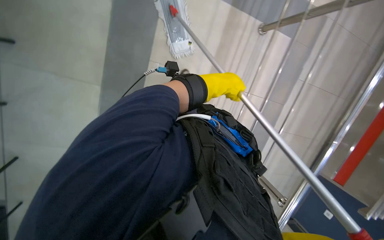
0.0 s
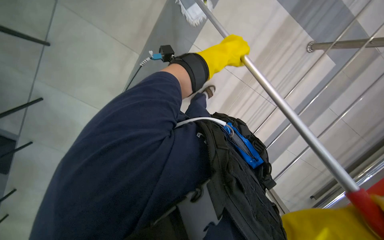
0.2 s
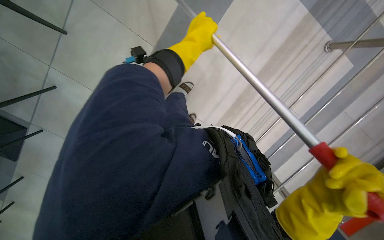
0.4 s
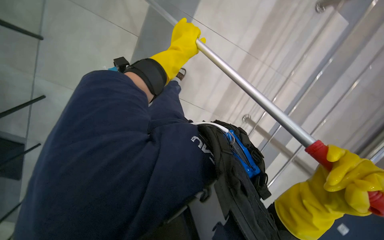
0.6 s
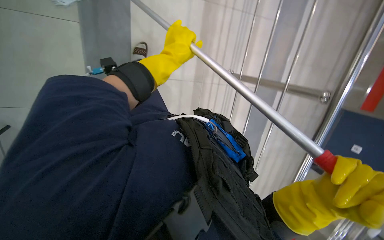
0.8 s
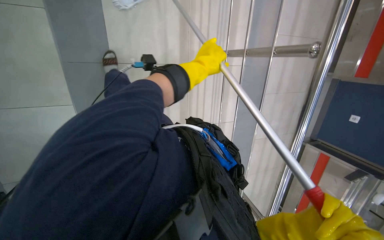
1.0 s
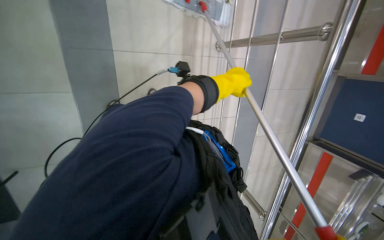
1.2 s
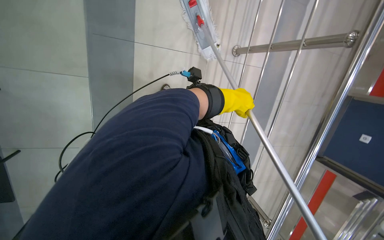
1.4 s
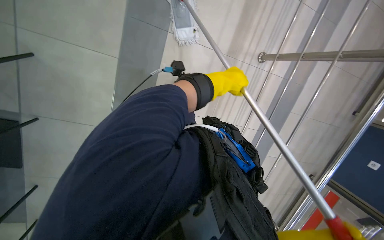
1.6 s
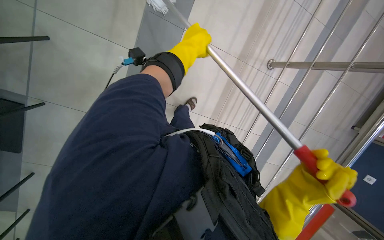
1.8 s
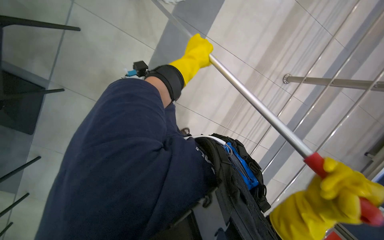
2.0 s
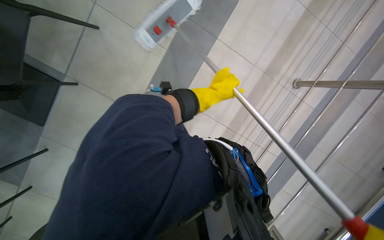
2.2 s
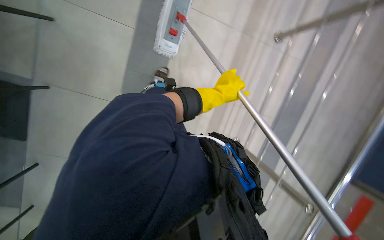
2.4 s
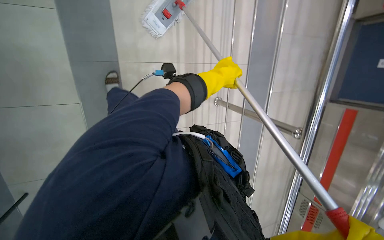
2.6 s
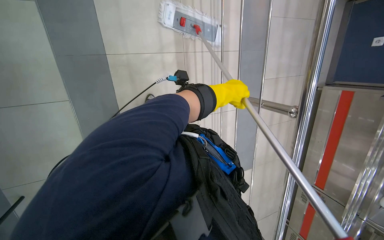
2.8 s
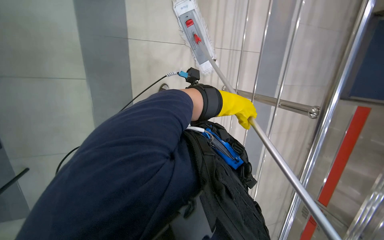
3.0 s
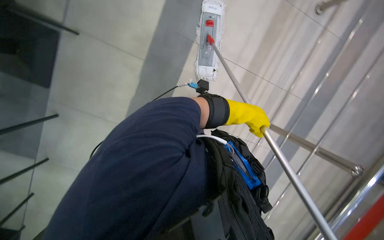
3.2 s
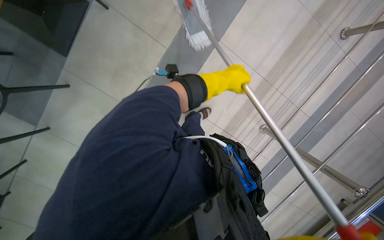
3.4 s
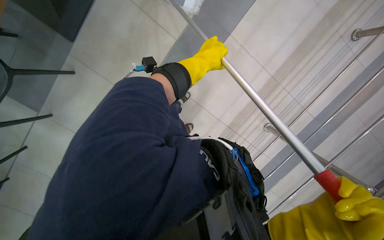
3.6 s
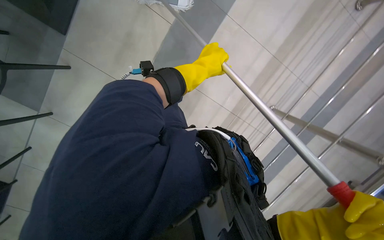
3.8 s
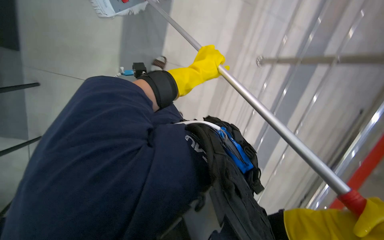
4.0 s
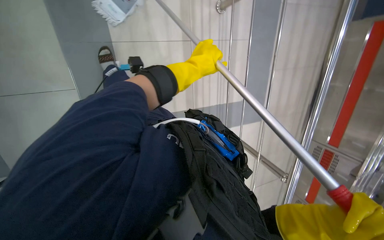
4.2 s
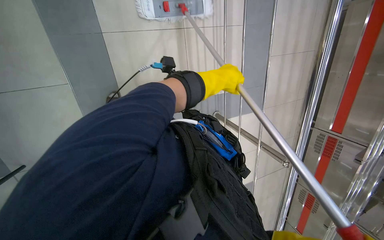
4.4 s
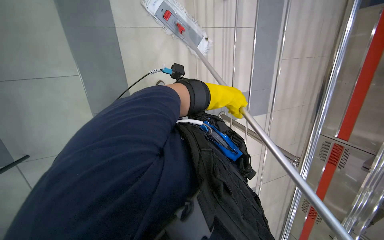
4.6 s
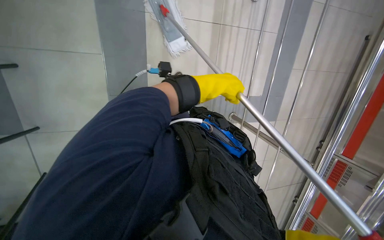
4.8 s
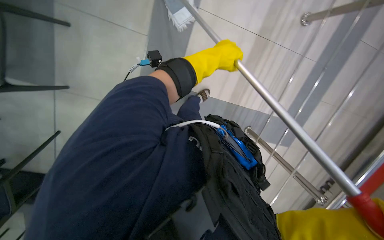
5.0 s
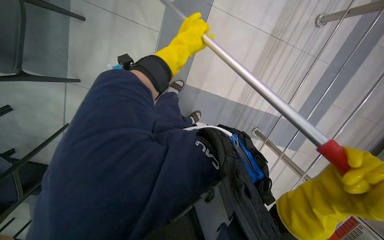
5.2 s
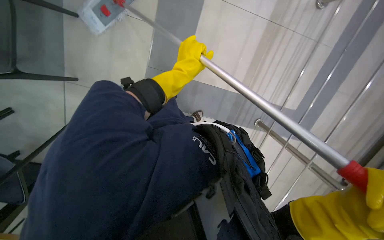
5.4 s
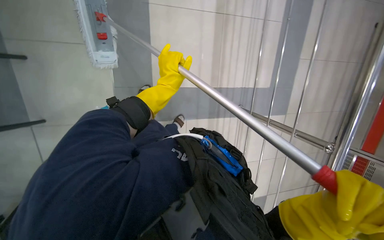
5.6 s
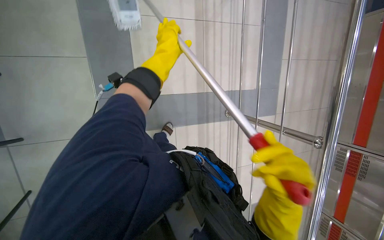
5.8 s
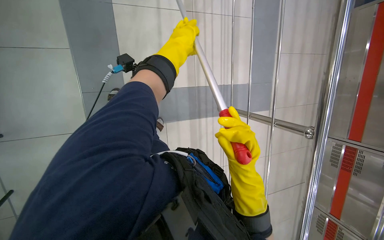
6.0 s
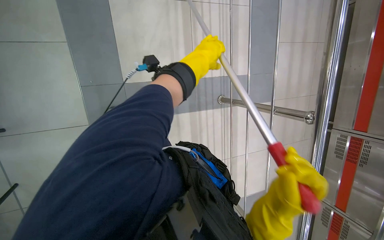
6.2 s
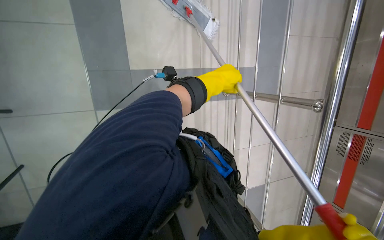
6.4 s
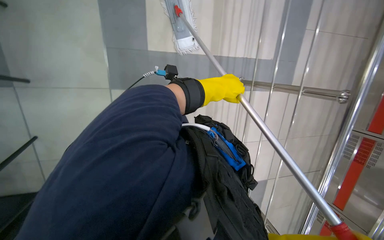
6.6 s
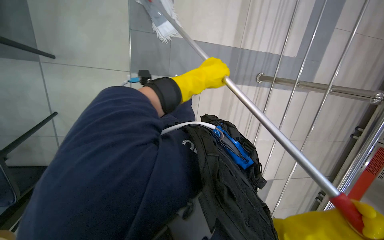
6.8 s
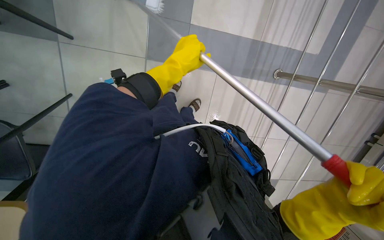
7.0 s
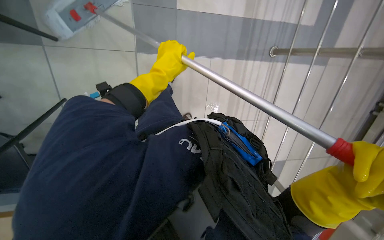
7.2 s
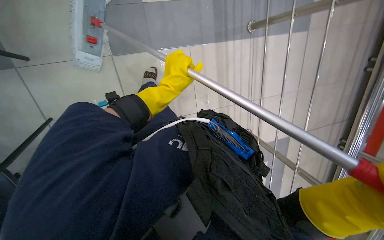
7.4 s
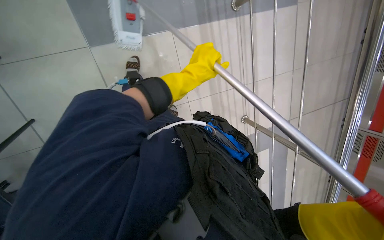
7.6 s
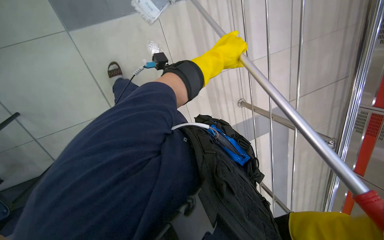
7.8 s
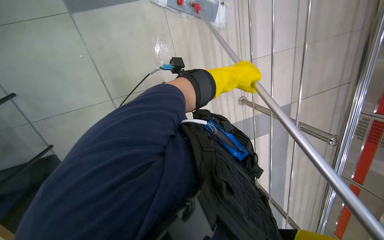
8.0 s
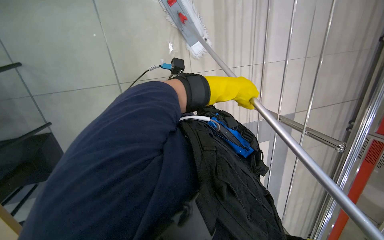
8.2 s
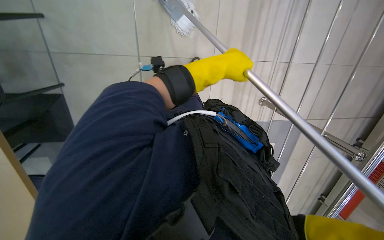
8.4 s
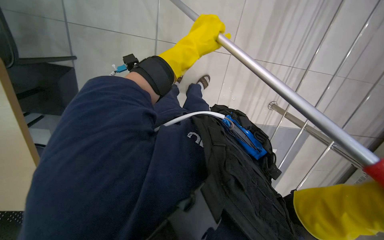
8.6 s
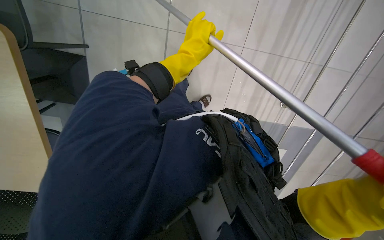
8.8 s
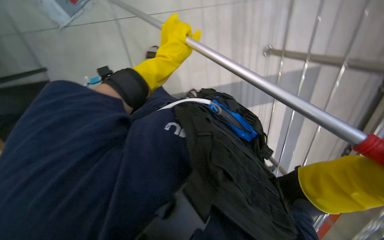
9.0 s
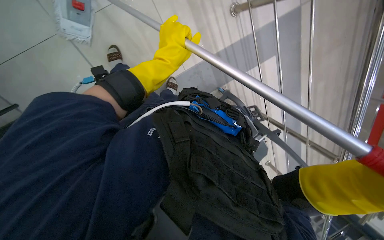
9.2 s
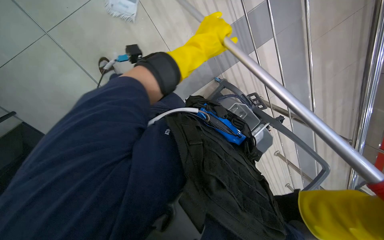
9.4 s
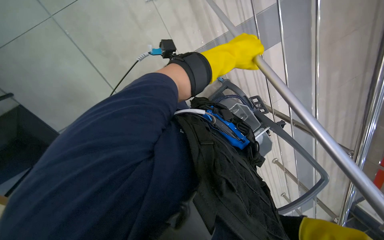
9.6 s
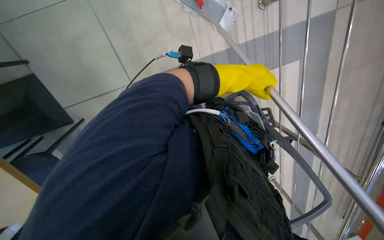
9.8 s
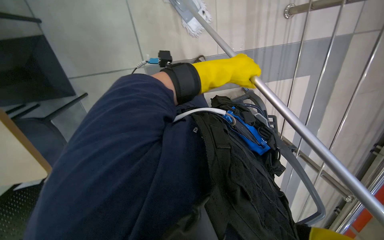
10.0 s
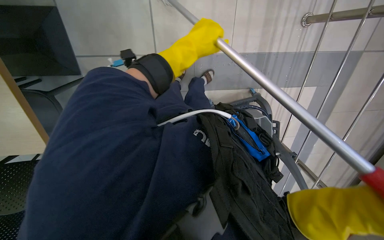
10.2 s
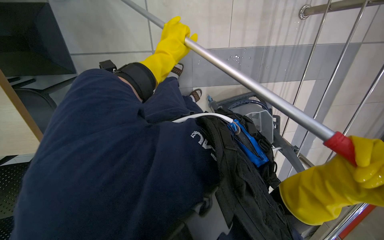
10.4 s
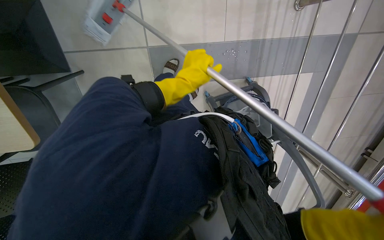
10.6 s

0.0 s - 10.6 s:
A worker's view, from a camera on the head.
Job: mopping floor.
The whole recording: Mopping cafeteria floor. The worker mops the cafeteria floor with a flat mop.
0.0 s - 1.6 s: The view tilts approximately 25 degrees downward.
1.6 s - 3.0 s: The left hand moves about 10 cm to the left and comes back.
4.6 s - 6.0 s: The wearer's head swings about 20 degrees to the left.
6.0 s - 7.6 s: The view tips downward by about 30 degrees.
7.6 s - 9.0 s: The camera pitches downward, by roughly 10 degrees. The left hand goes to the right and returns, roughly 10 cm each way.
9.0 s - 10.6 s: The left hand is displaced down the picture by approximately 10 cm, and travels to the right and back again, roughly 20 cm each way.

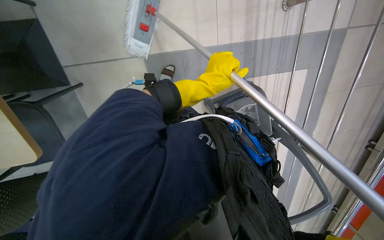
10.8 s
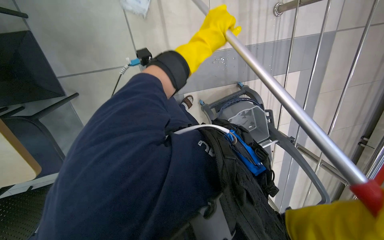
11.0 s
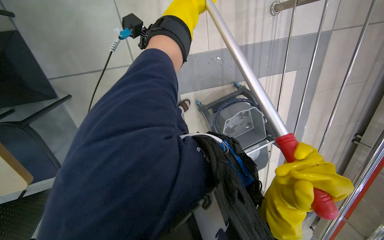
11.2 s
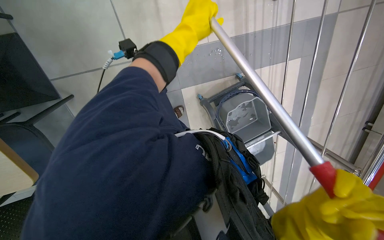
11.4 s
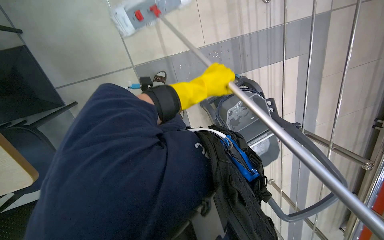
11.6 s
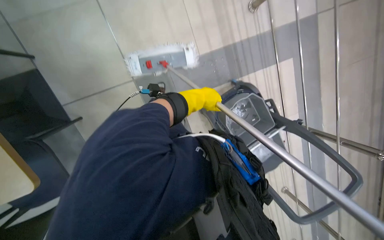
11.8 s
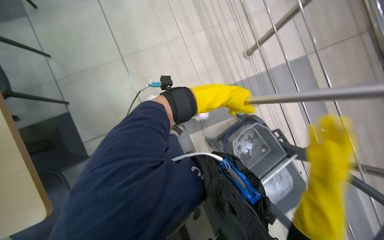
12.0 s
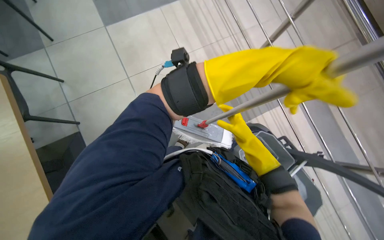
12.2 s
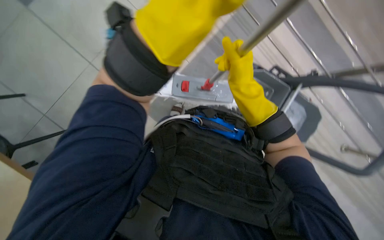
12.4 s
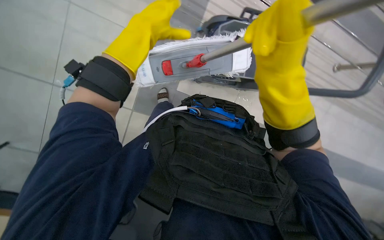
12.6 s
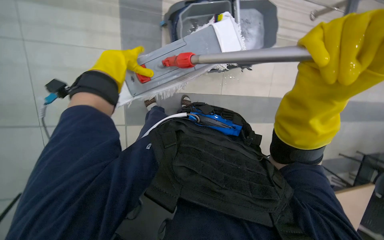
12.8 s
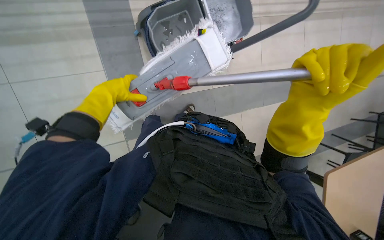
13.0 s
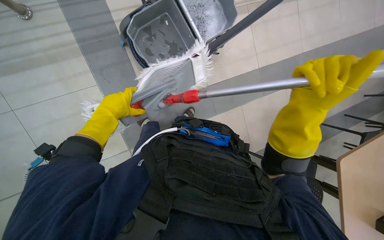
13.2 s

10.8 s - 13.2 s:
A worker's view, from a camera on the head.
Job: mopping floor.
The whole recording: Mopping cafeteria floor. The worker mops the cafeteria floor with a flat mop.
10.8 s - 12.0 s: The wearer looks approximately 25 degrees further upward.

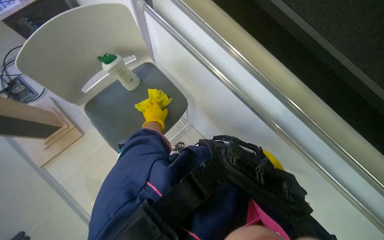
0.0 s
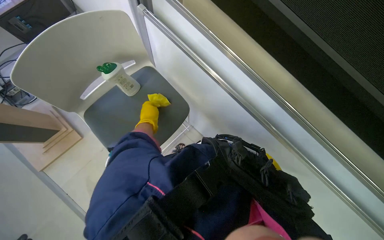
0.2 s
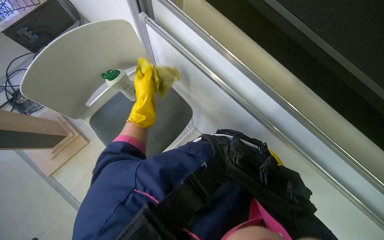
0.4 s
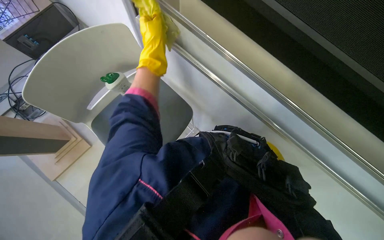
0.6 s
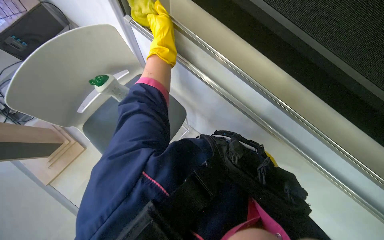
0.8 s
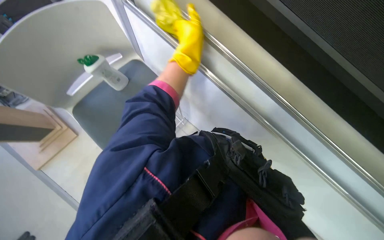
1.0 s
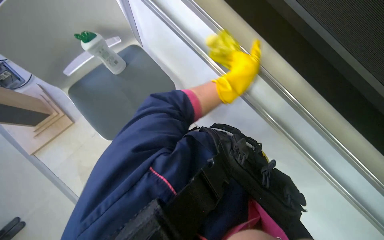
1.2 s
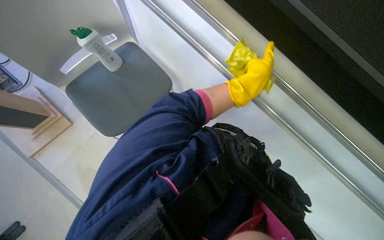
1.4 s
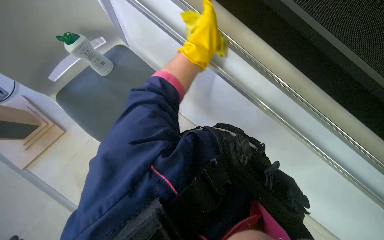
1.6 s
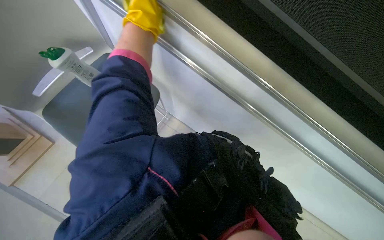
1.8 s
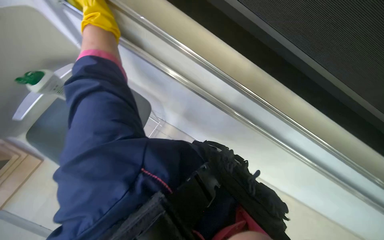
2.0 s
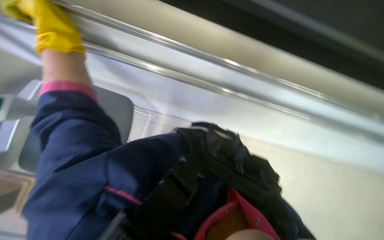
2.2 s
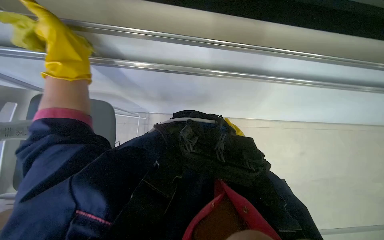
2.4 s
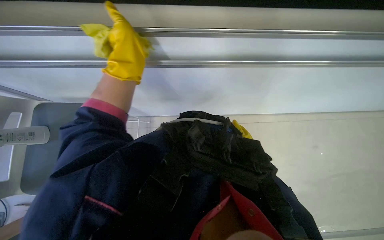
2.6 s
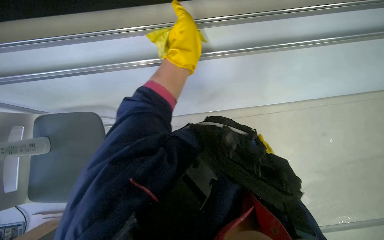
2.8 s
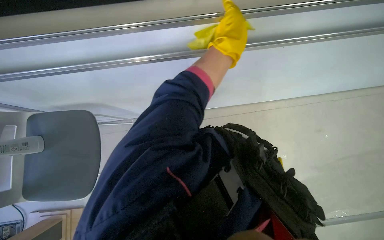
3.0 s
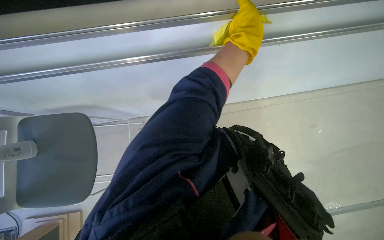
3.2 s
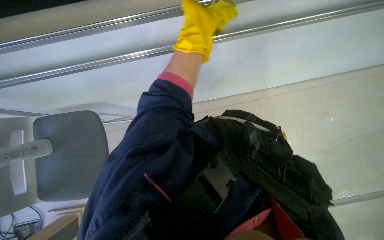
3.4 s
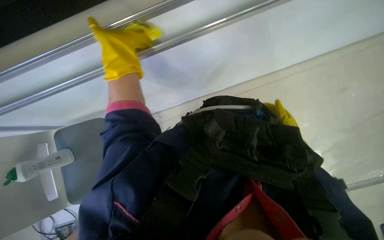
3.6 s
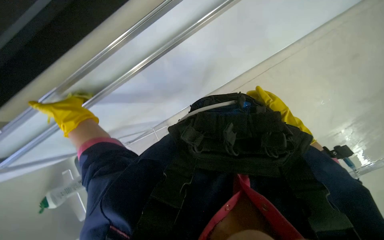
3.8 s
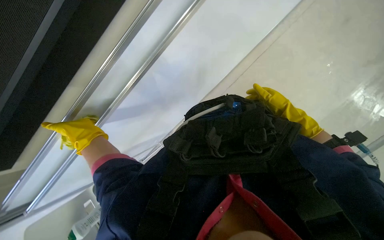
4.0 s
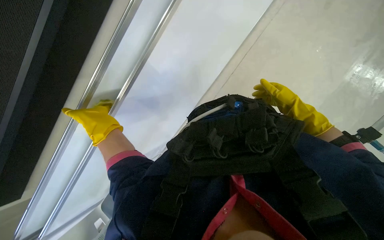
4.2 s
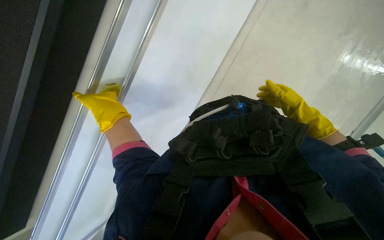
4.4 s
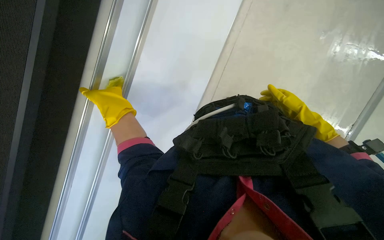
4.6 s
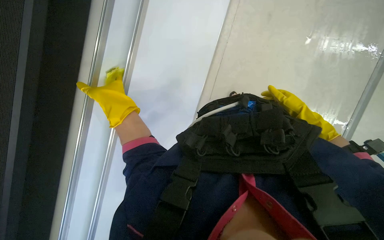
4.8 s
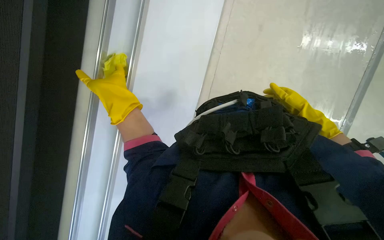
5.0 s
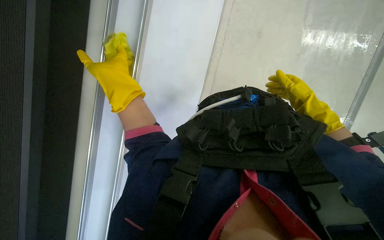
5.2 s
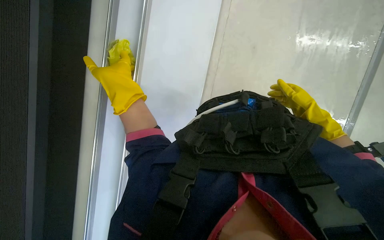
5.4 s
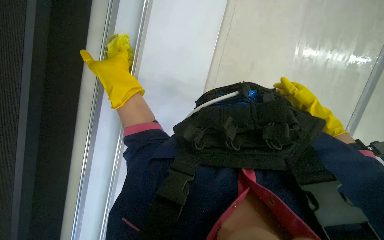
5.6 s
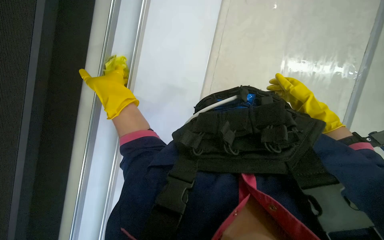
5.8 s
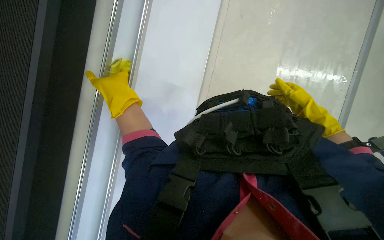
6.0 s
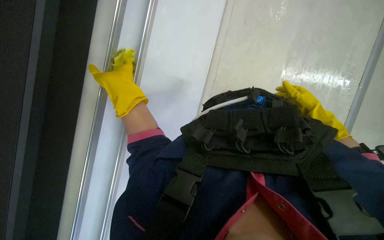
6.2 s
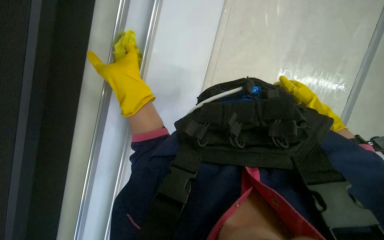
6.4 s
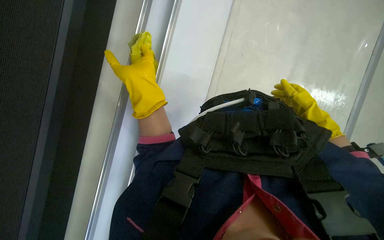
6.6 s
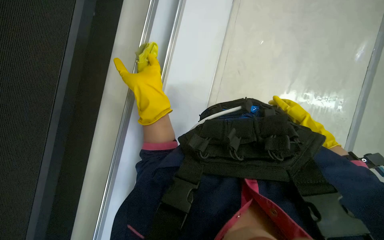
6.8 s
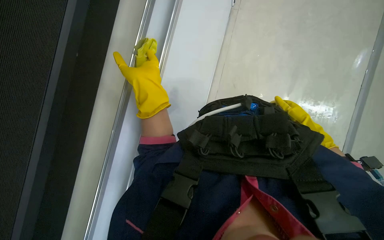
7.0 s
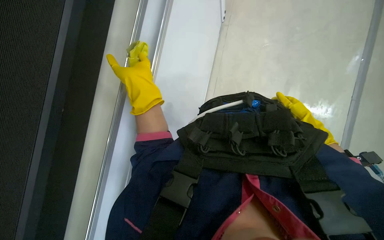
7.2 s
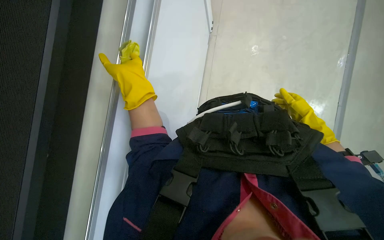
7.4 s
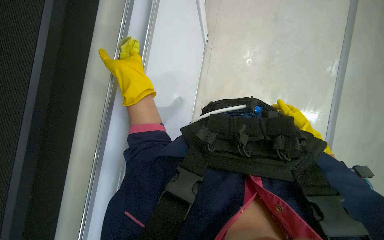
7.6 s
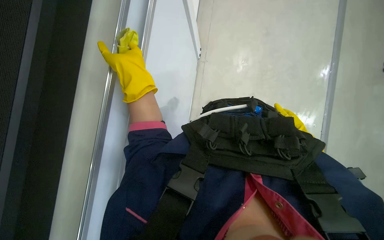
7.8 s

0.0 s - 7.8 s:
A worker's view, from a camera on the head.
Job: wiping surfaces.
The whole recording: Cleaning white cabinet/wall. The worker wipes the white cabinet and its metal rail with a yellow cloth.
0.0 s - 1.6 s: The left hand travels to the right, nearer to the camera and up the picture by approximately 35 cm.
1.6 s - 3.2 s: The left hand reaches some 20 cm to the left, then returns.
3.2 s - 4.6 s: The scene turns some 35 degrees counterclockwise in the picture.
4.6 s - 6.2 s: The hands work in one place, with small movements.
